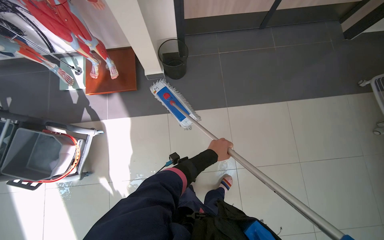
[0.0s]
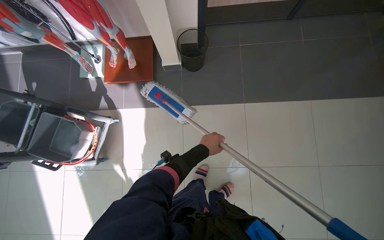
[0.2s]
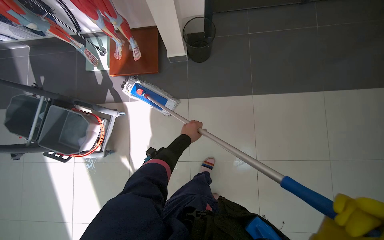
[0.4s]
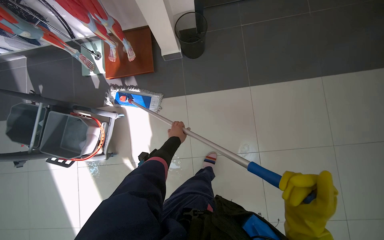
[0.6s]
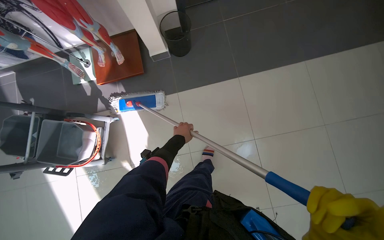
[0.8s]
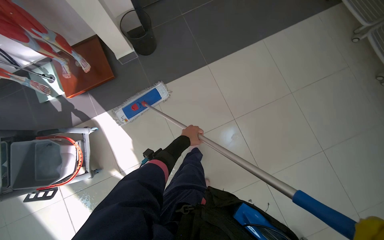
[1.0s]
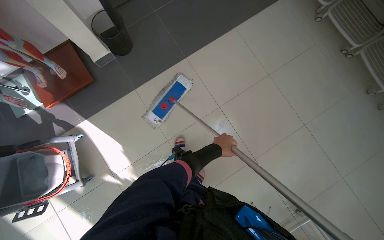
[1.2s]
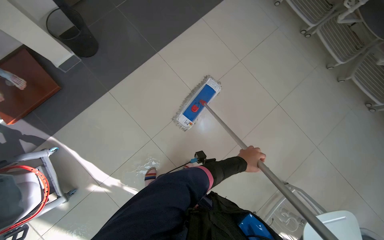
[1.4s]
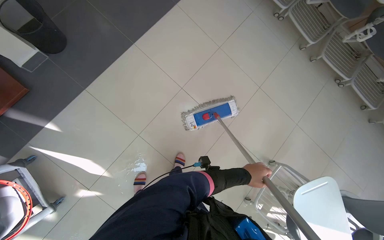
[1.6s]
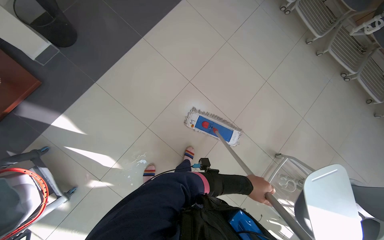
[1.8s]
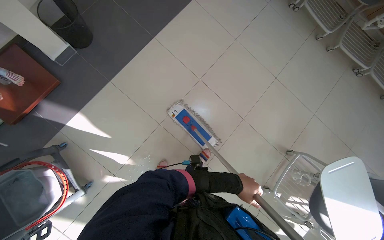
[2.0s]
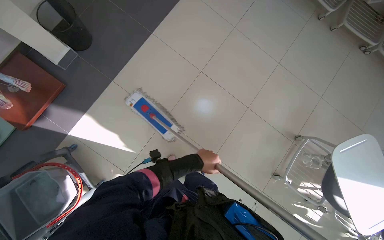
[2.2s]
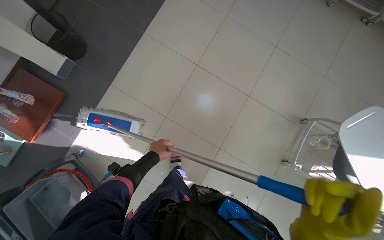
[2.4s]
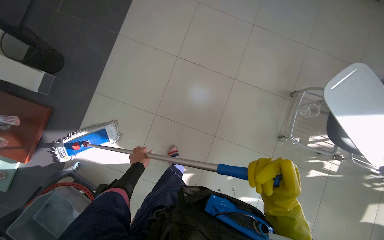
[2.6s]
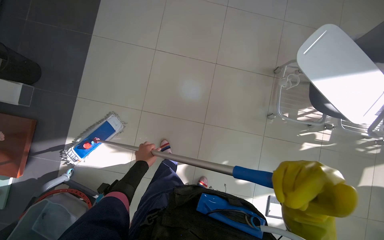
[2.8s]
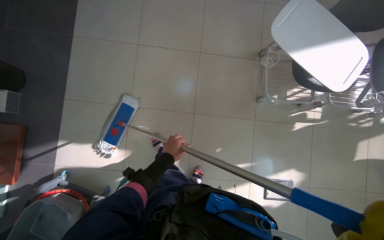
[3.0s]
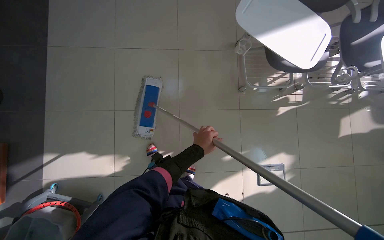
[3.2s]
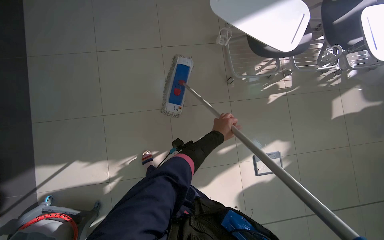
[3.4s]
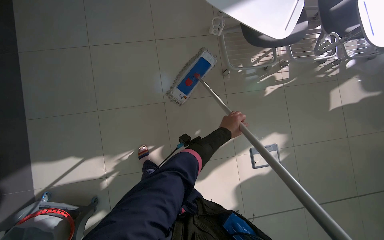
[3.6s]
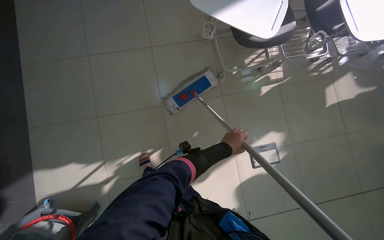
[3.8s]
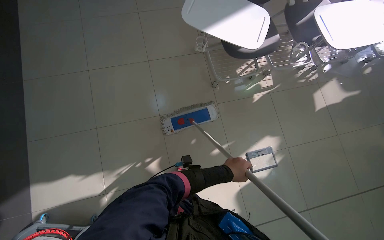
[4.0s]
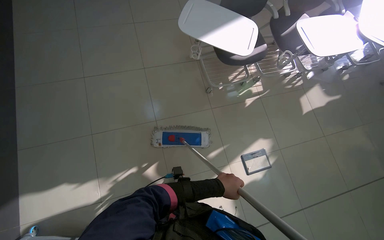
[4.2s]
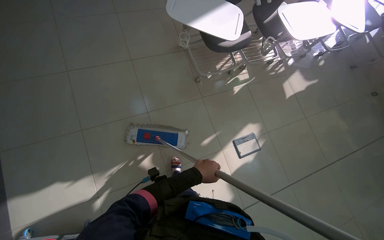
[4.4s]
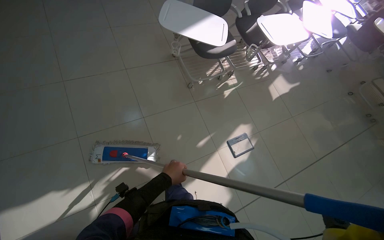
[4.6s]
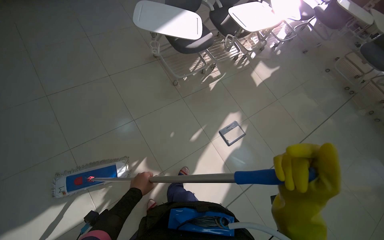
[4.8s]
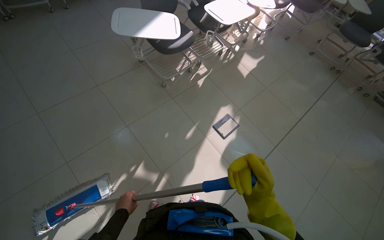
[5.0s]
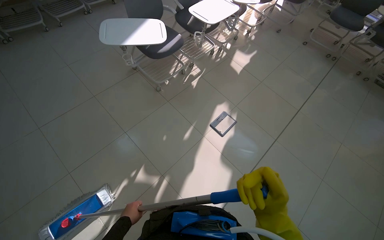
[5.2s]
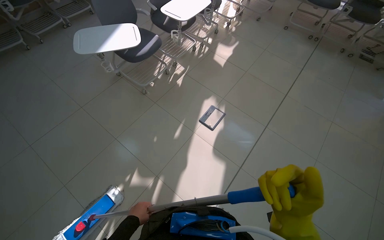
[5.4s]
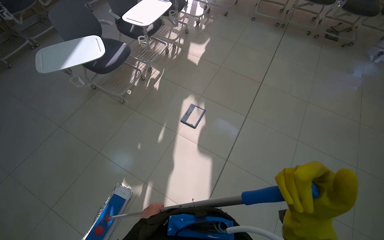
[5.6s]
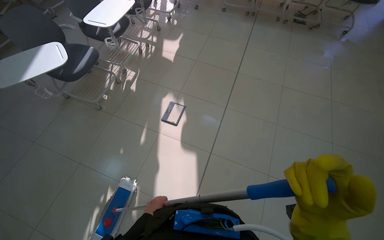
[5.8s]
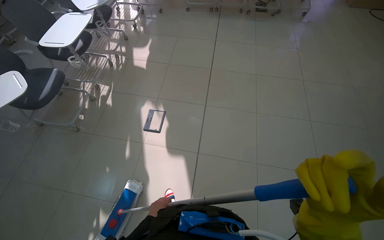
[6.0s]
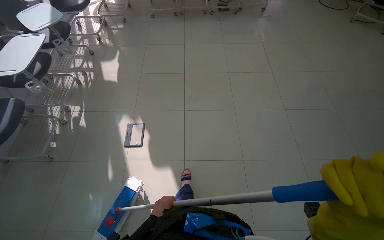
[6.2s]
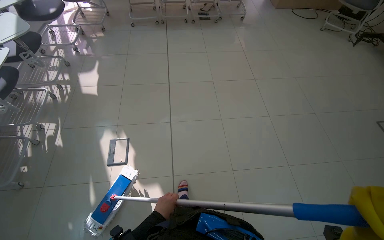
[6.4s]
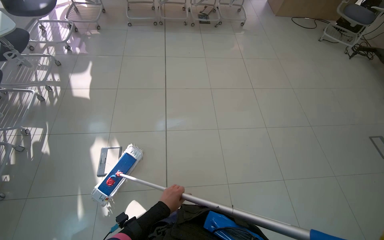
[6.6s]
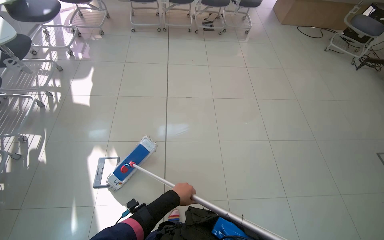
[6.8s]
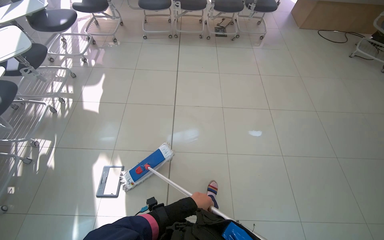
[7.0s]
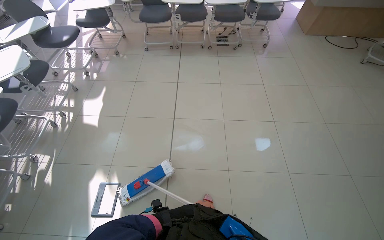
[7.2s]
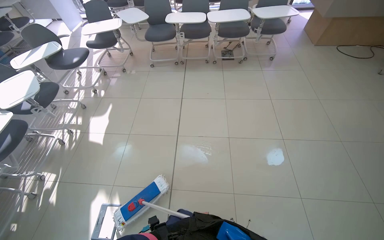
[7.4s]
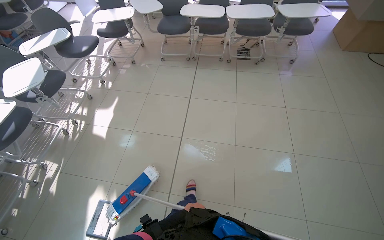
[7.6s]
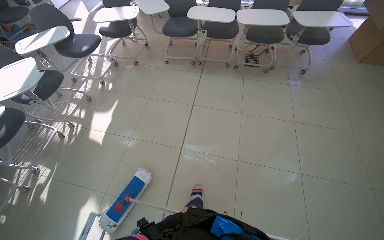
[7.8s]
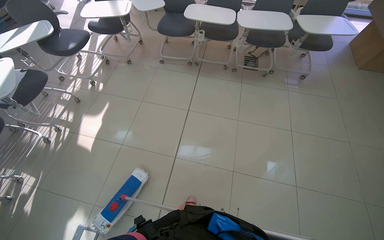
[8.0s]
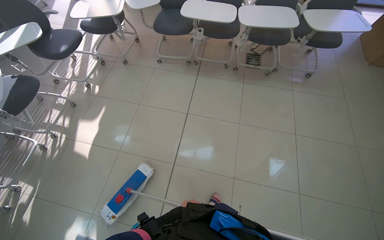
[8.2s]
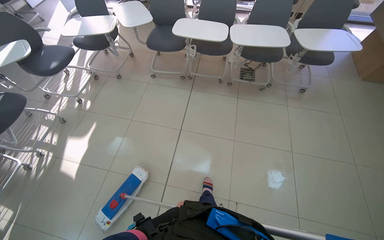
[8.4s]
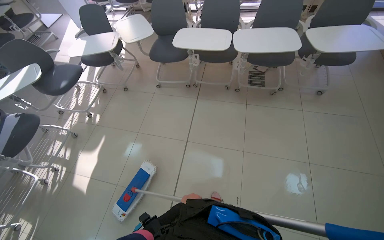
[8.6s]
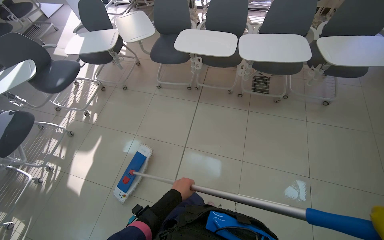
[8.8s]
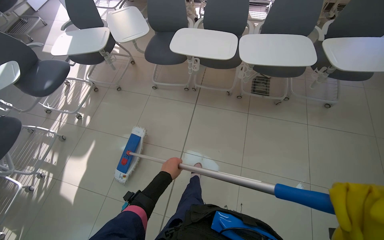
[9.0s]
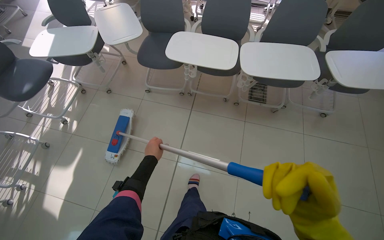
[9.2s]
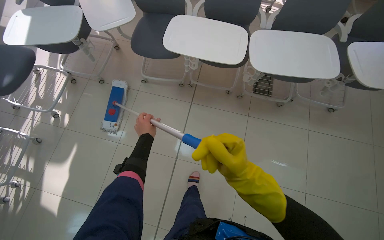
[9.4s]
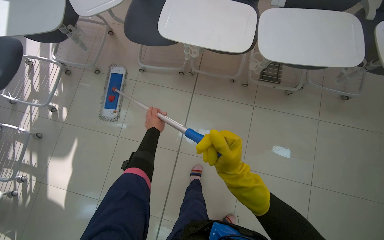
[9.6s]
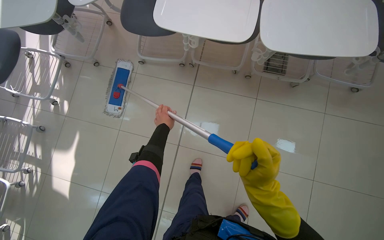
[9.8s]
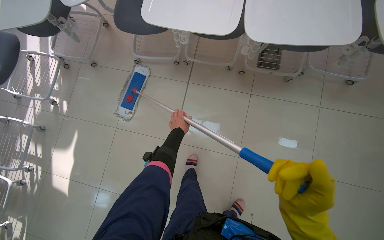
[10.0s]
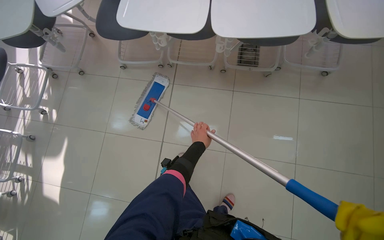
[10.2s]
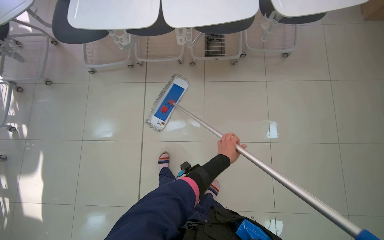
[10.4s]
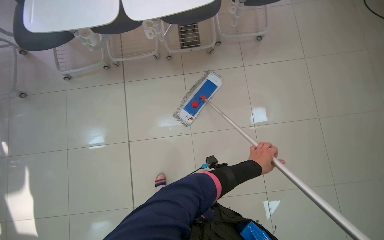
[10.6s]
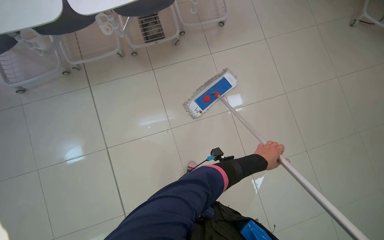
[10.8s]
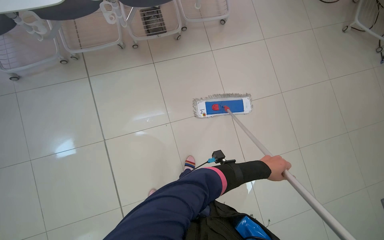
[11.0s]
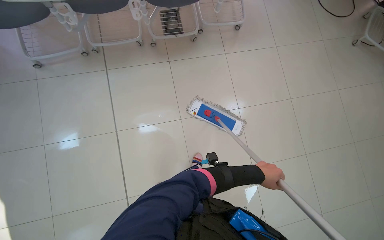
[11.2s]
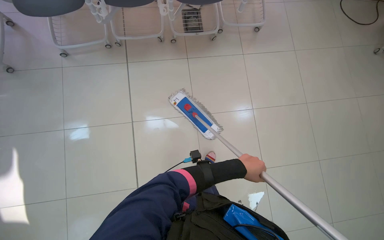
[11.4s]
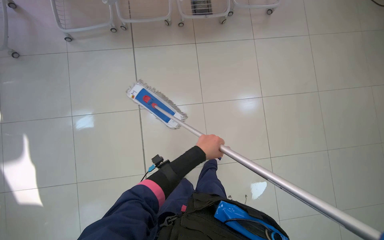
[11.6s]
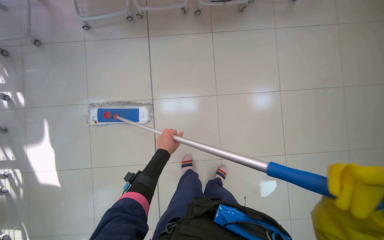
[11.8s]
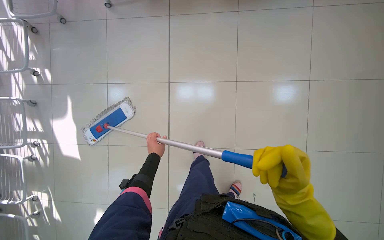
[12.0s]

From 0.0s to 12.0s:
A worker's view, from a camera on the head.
Job: mopping floor.
The whole recording: Mopping the tiled floor. The worker retrieves the mop from the cart and begins mopping the tiled floor.
From 0.0s to 1.6s: The head rotates roughly 45 degrees to the right.
From 1.6s to 3.0s: The camera travels roughly 50 cm. Everything in view rotates approximately 35 degrees counterclockwise.
From 3.0s to 4.4s: The left hand moves to the right and down the picture, some 35 cm.
From 4.4s to 6.0s: The camera is carried about 80 cm. The head rotates about 60 degrees to the right.
From 6.0s to 7.6s: The head travels some 1 m.
From 7.6s to 9.0s: The camera is carried some 1 m.
From 9.0s to 10.4s: The view tilts approximately 15 degrees downward. The left hand shifts approximately 50 cm to the right.
From 10.4s to 12.0s: The view tilts about 20 degrees downward. The left hand goes approximately 30 cm to the left.

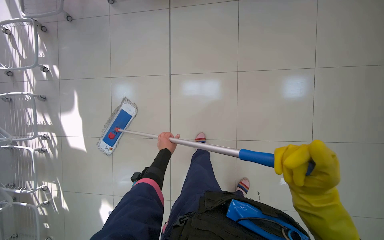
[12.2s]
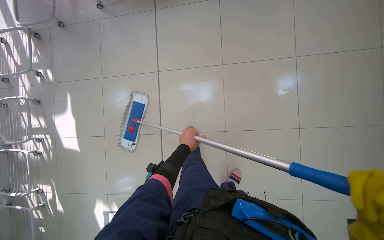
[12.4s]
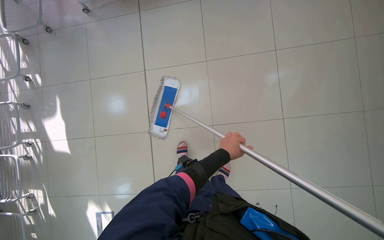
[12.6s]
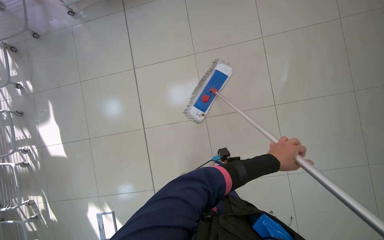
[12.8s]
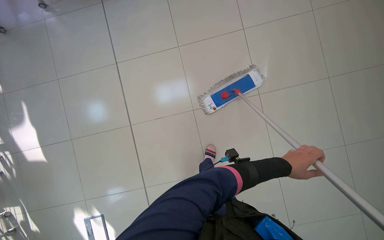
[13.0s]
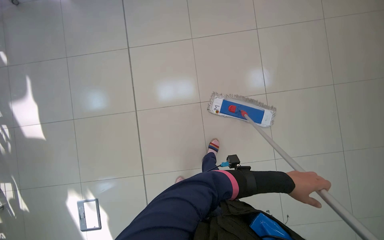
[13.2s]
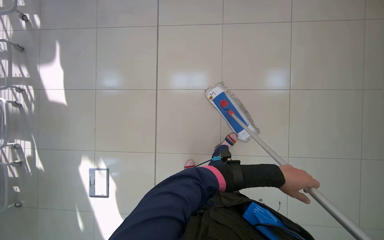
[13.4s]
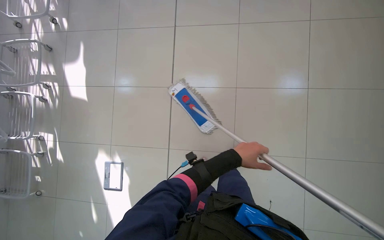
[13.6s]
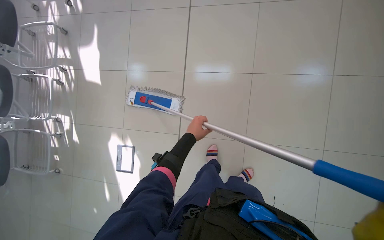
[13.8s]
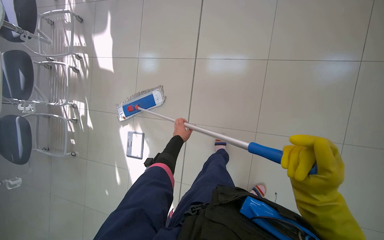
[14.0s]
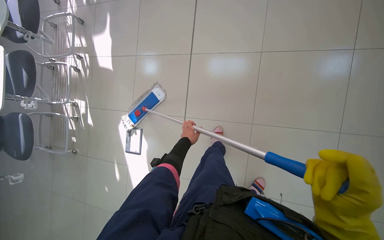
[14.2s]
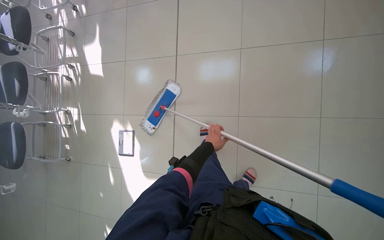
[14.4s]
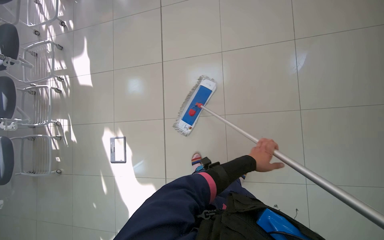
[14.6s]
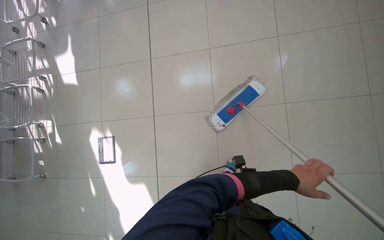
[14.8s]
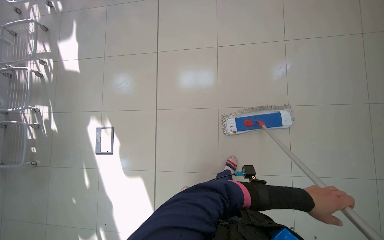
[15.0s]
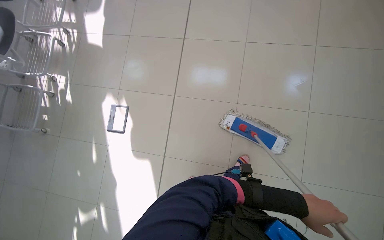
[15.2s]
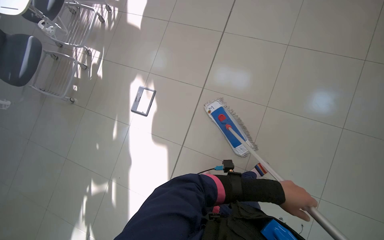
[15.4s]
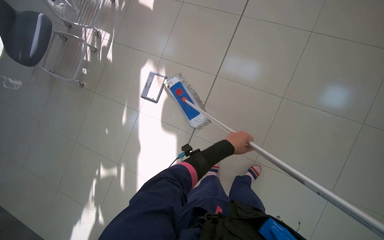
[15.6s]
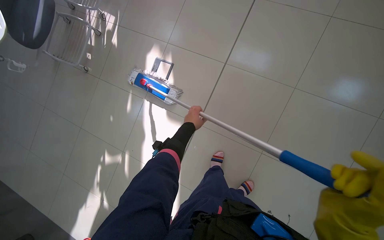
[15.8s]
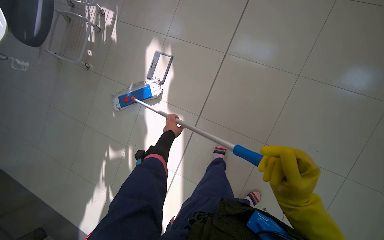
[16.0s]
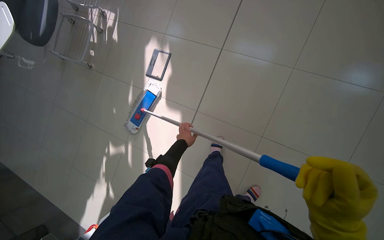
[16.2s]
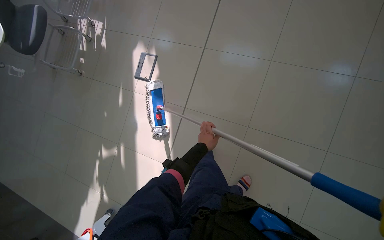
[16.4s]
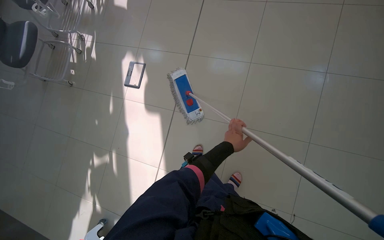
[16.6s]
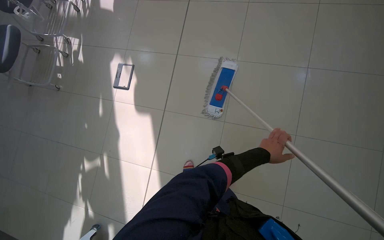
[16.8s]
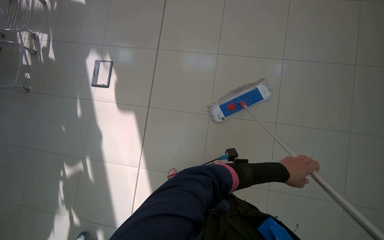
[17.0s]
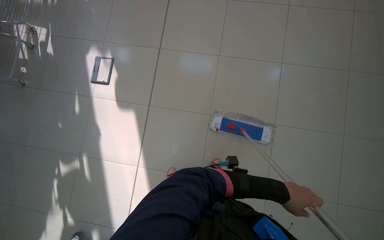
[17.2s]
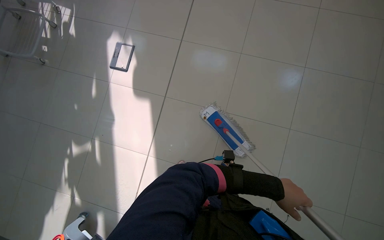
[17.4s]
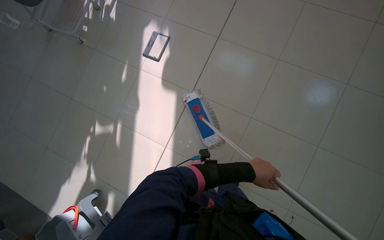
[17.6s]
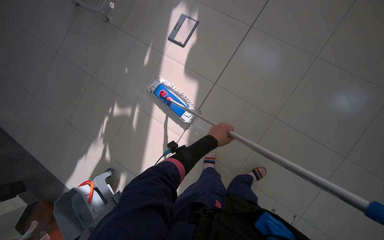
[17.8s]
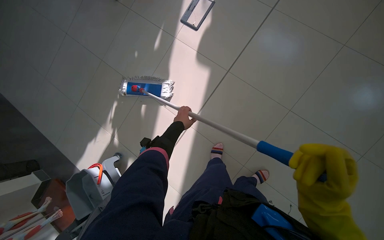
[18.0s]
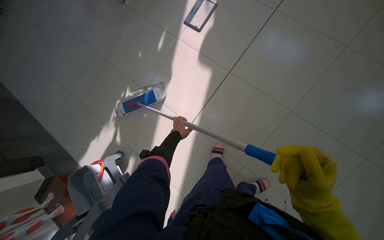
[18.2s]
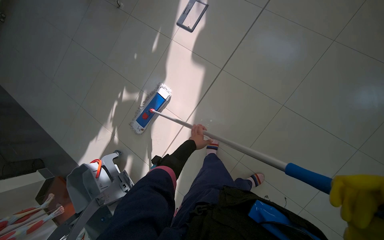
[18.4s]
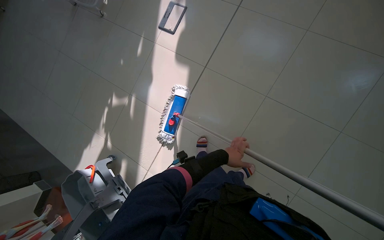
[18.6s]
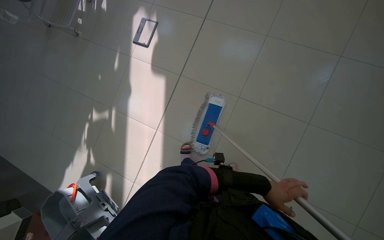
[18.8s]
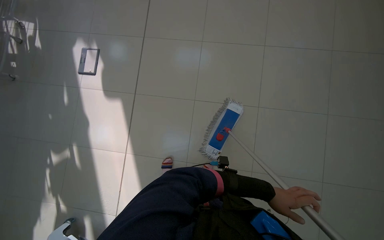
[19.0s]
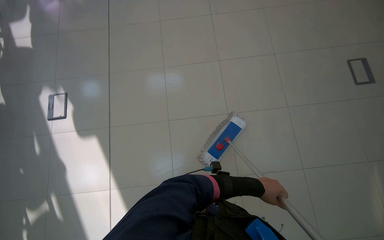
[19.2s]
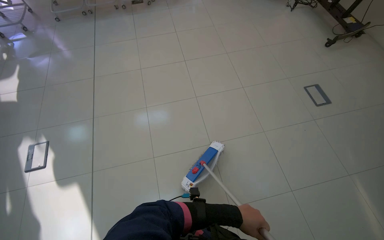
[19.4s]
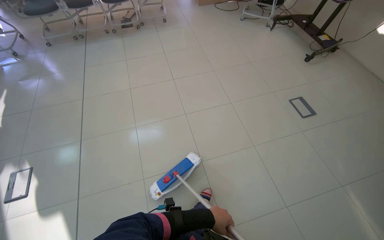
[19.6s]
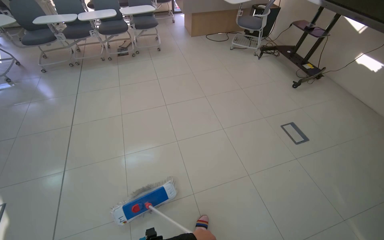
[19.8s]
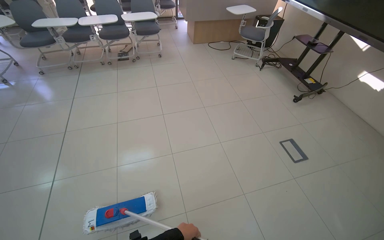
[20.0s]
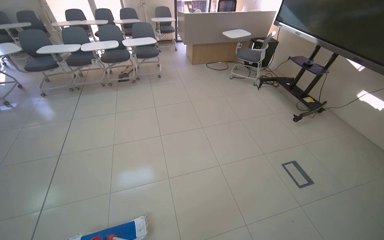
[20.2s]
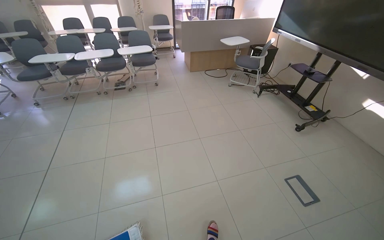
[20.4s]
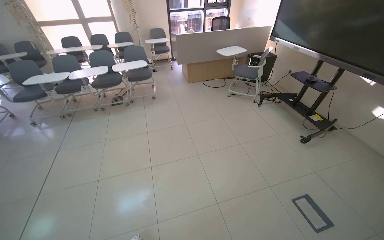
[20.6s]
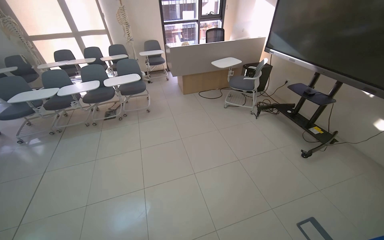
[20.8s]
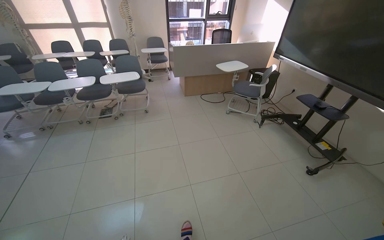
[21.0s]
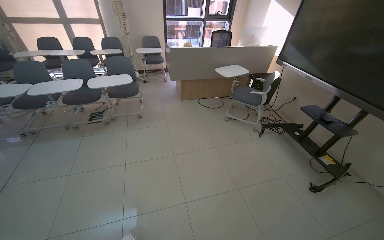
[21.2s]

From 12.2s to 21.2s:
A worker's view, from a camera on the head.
Job: mopping floor.
The whole recording: Mopping the tiled floor. The worker retrieves the mop from the cart and begins mopping the tiled floor.
From 12.2s to 13.8s: The wearer moves roughly 60 cm.
From 13.8s to 15.2s: The wearer moves approximately 50 cm.
From 15.2s to 16.6s: The wearer moves approximately 40 cm.
From 18.2s to 19.8s: The camera travels approximately 90 cm. The wearer's head swings roughly 55 degrees to the right. The view tips upward by about 40 degrees.
From 19.8s to 21.2s: The camera is carried roughly 1 m. The wearer looks about 15 degrees further upward.
